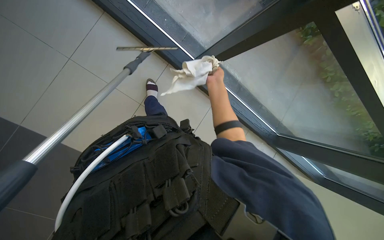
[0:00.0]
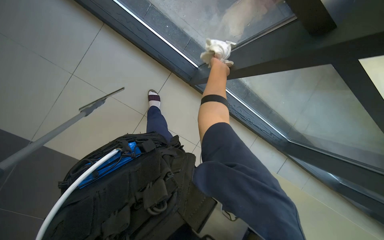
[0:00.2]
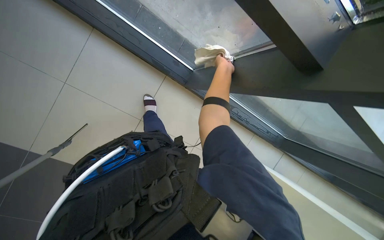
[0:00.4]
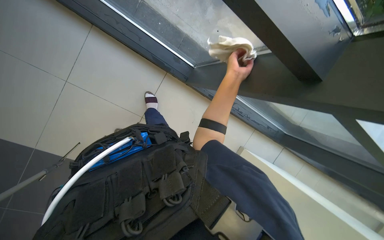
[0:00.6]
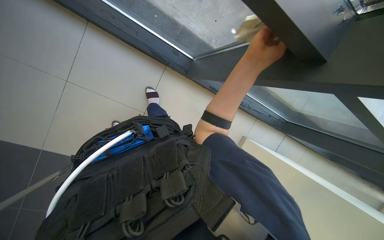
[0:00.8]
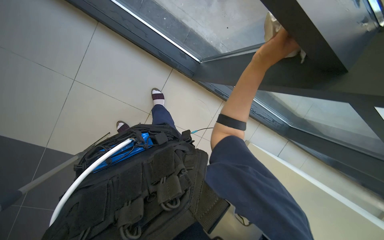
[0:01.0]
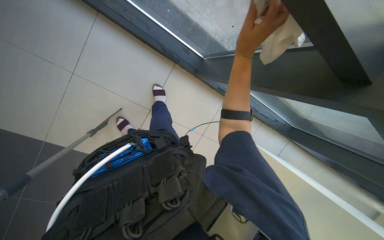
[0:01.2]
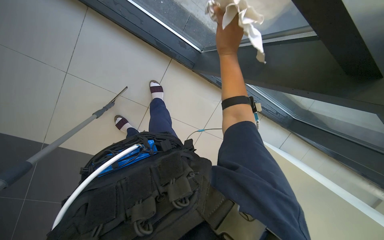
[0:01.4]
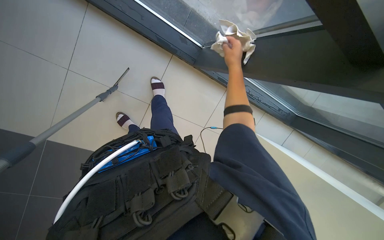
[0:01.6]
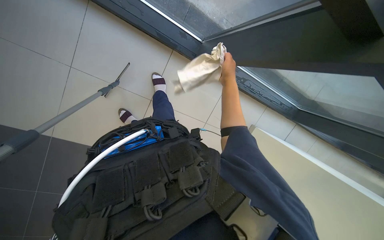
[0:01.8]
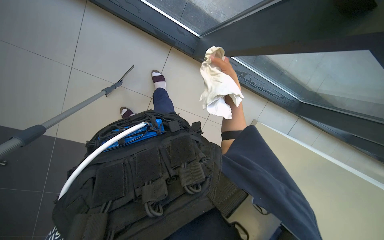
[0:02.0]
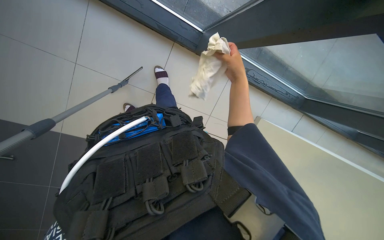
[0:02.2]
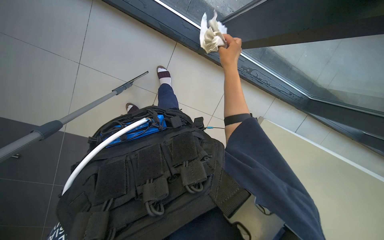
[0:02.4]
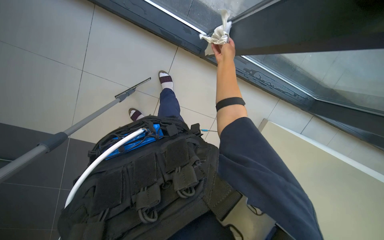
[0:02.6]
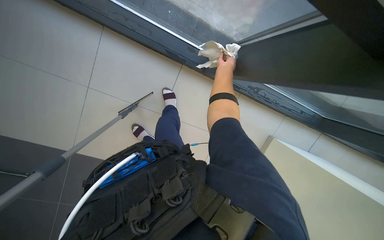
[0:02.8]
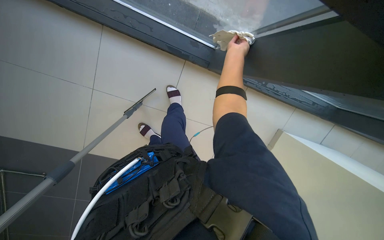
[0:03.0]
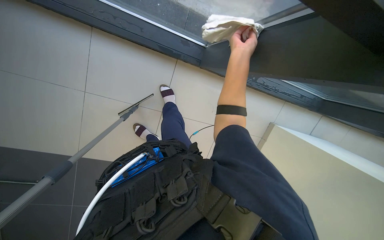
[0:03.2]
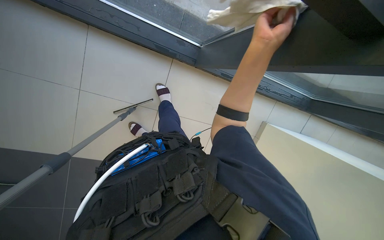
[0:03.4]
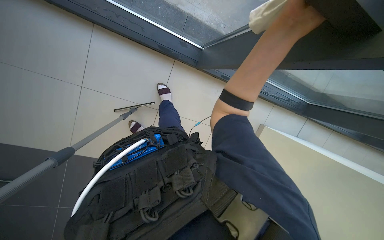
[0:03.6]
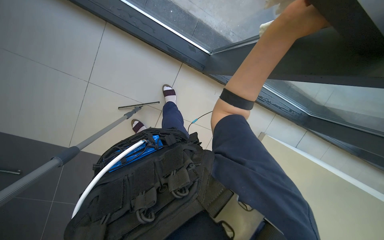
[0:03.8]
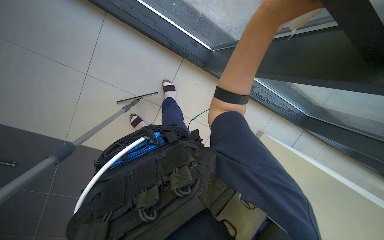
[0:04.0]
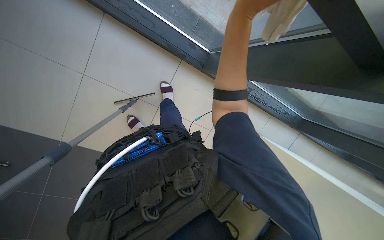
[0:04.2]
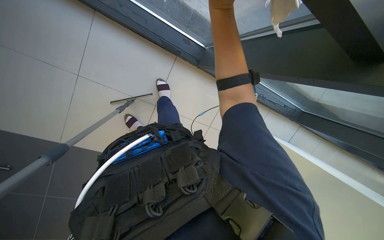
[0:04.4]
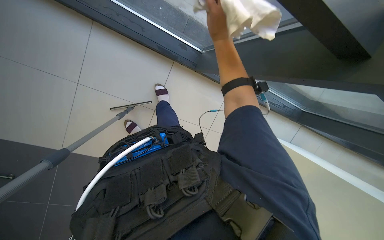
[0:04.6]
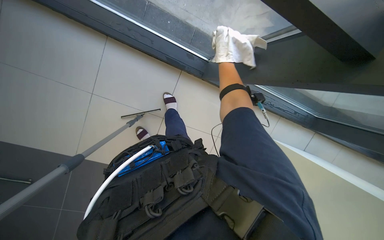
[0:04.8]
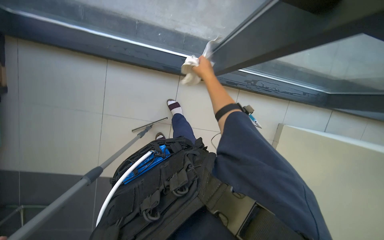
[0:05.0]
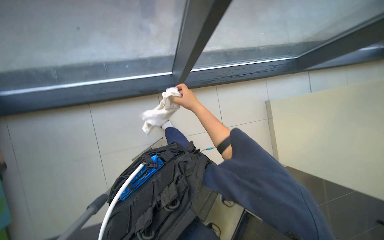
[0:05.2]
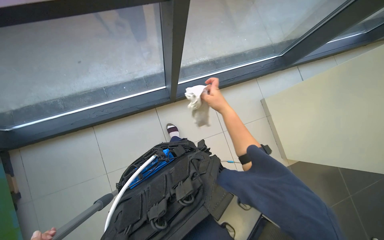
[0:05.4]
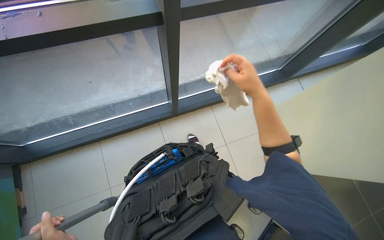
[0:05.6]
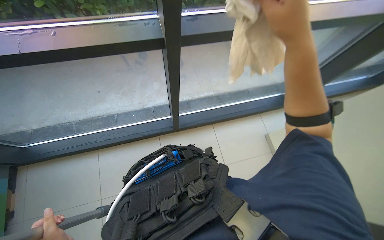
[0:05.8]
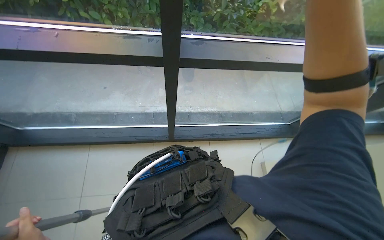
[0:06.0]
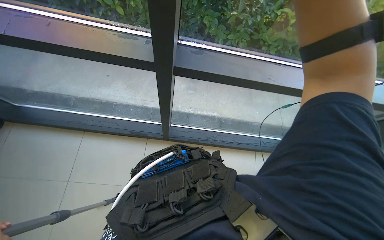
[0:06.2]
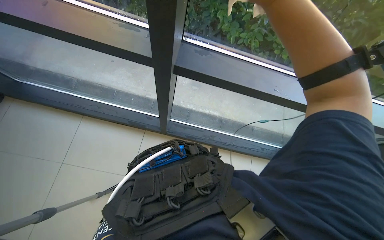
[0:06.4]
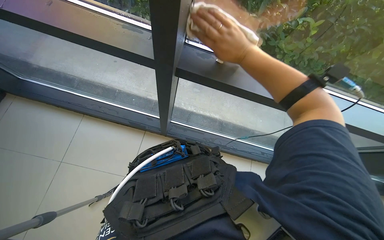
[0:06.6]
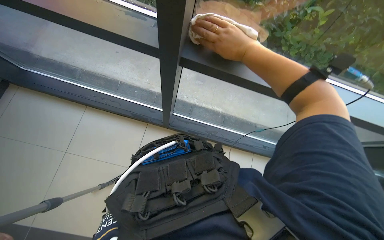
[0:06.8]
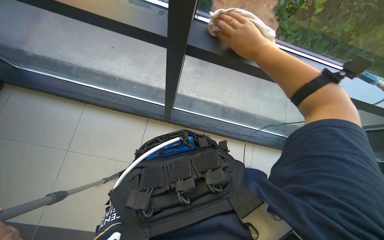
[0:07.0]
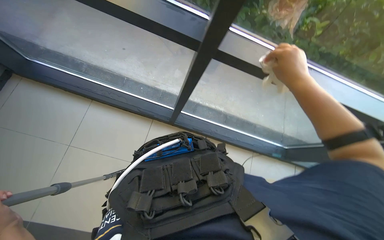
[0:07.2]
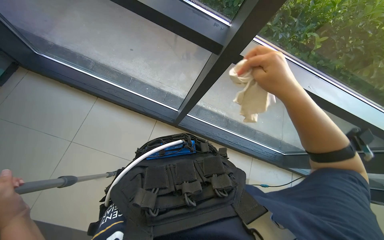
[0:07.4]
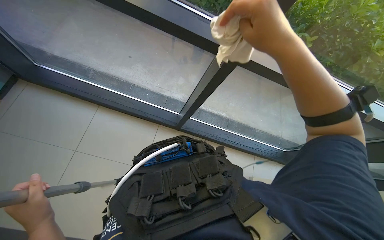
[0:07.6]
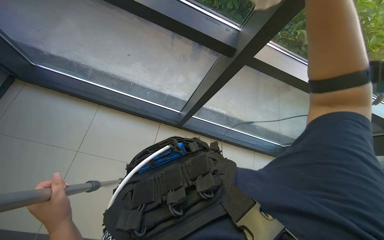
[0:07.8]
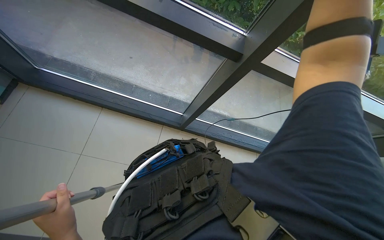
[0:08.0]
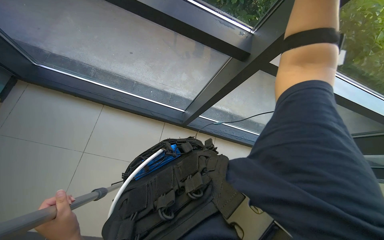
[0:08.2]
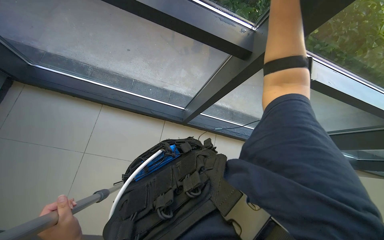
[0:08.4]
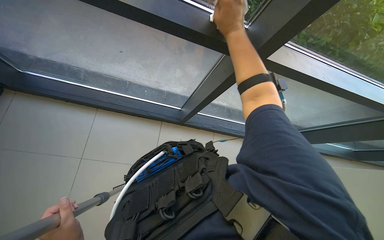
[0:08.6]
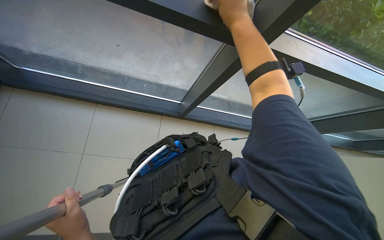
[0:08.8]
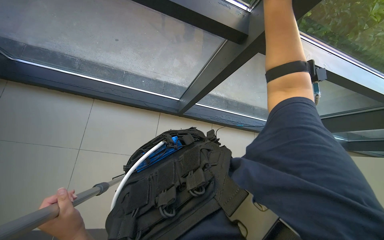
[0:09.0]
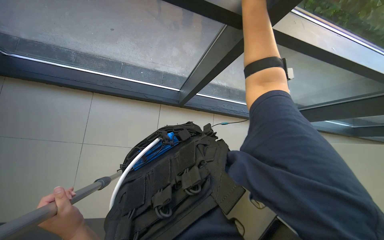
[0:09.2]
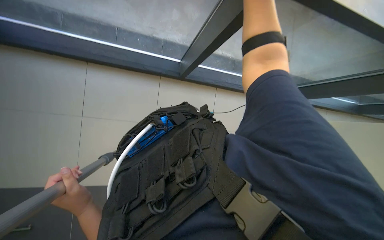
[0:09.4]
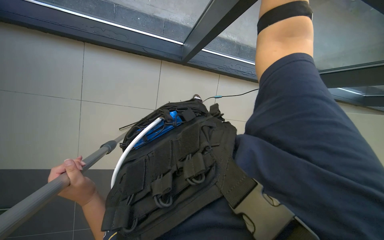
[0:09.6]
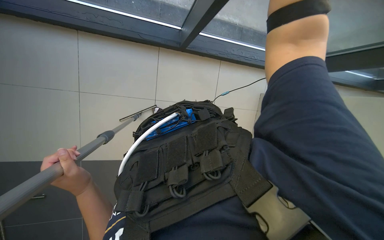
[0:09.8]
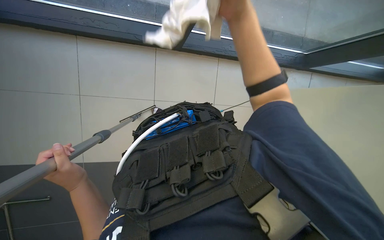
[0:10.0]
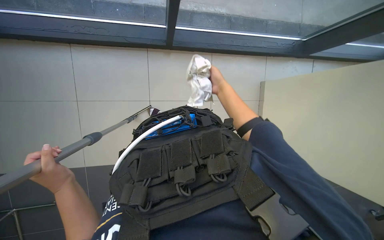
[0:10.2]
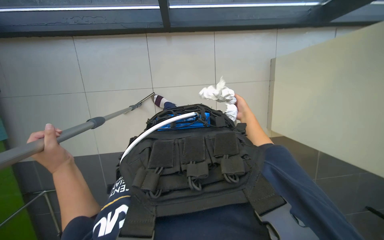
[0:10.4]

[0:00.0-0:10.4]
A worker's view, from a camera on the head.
Job: cleaning windows.
The whole recording: Cleaning glass panels and frames. The worker cleans the glass panels and frames using a squeegee and a cloth on a pole.
0:00.0 to 0:01.4: The right hand is displaced up the picture by approximately 15 cm, and travels farther from the camera and back again, some 10 cm each way.
0:01.4 to 0:03.0: The right hand moves farther from the camera and up the picture, approximately 25 cm.
0:03.0 to 0:04.4: The right hand is displaced nearer to the camera and to the left by about 25 cm.
0:04.4 to 0:06.0: The view tips upward by approximately 30 degrees.
0:06.0 to 0:07.4: The right hand travels farther from the camera by some 10 cm.
0:09.0 to 0:10.4: The view tips downward by about 25 degrees. The left hand goes roughly 10 cm up the picture.

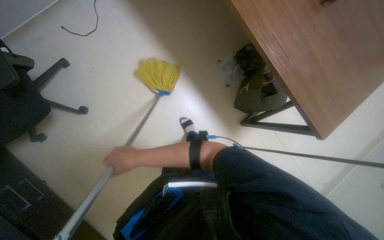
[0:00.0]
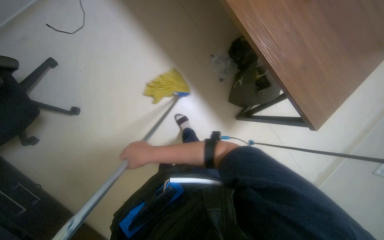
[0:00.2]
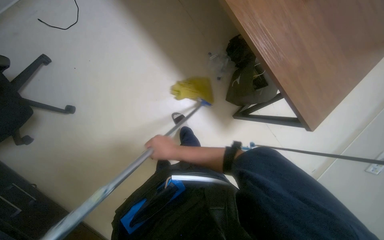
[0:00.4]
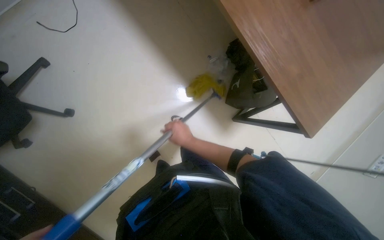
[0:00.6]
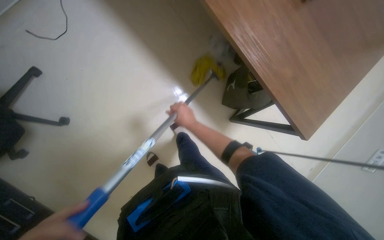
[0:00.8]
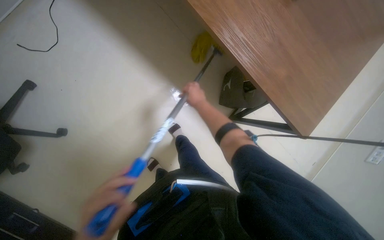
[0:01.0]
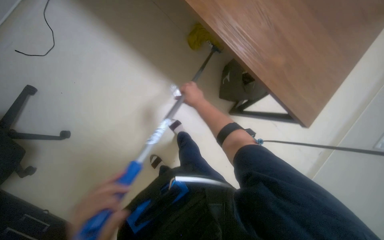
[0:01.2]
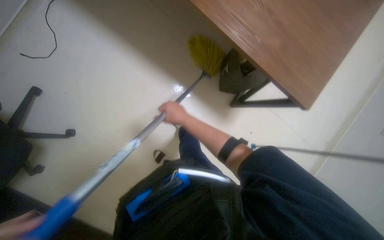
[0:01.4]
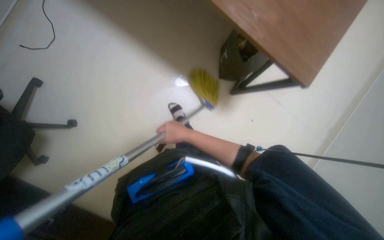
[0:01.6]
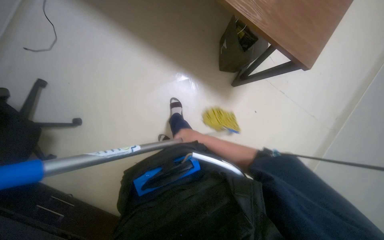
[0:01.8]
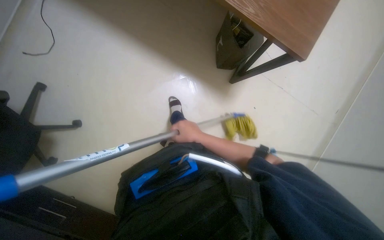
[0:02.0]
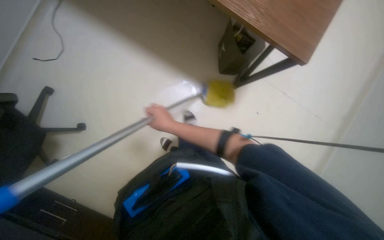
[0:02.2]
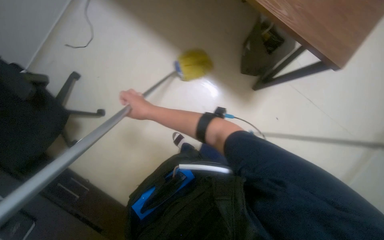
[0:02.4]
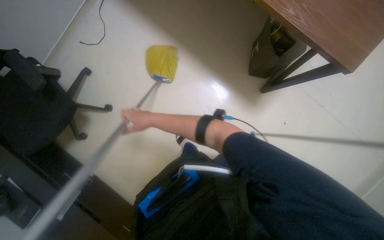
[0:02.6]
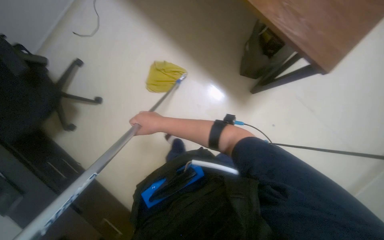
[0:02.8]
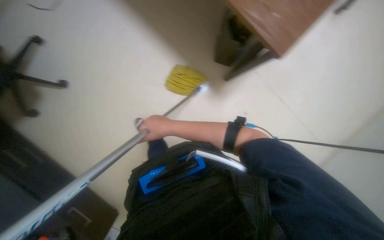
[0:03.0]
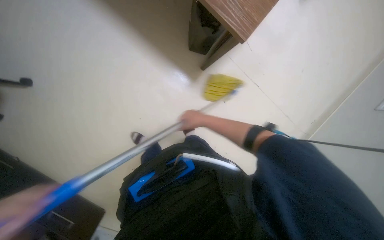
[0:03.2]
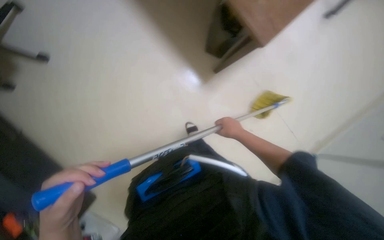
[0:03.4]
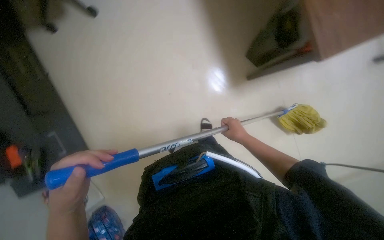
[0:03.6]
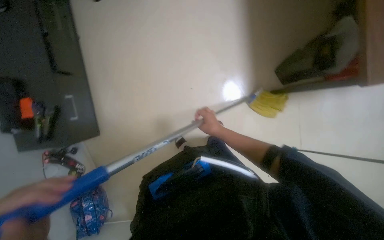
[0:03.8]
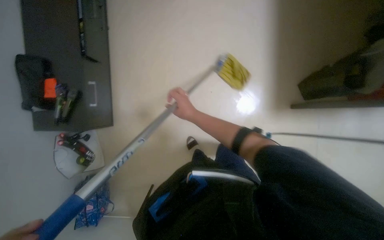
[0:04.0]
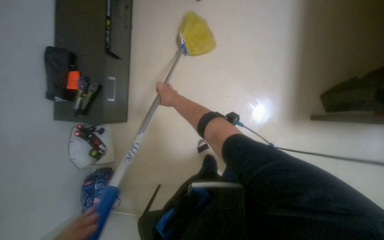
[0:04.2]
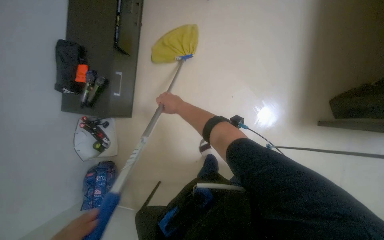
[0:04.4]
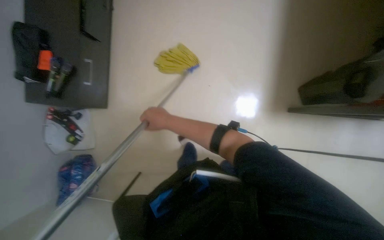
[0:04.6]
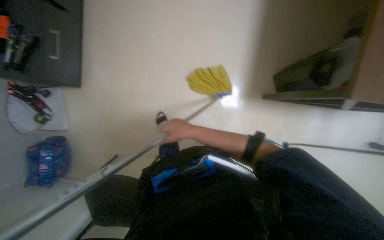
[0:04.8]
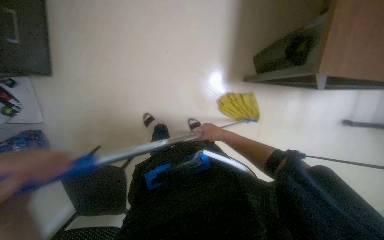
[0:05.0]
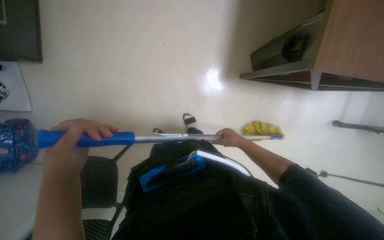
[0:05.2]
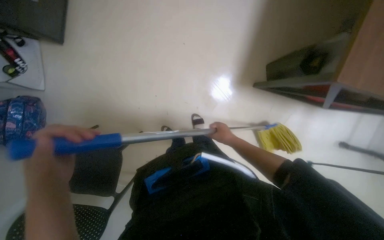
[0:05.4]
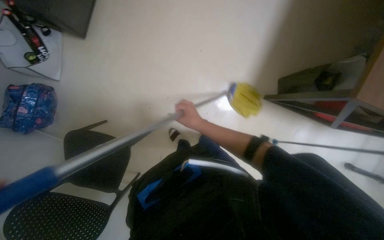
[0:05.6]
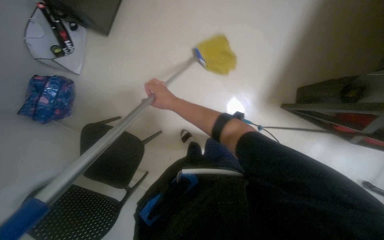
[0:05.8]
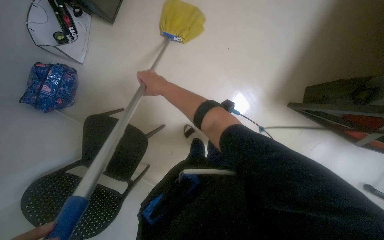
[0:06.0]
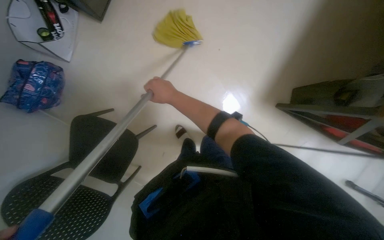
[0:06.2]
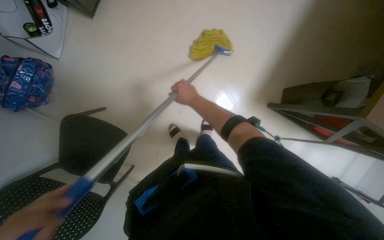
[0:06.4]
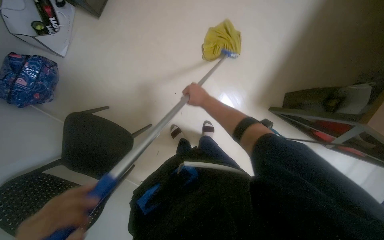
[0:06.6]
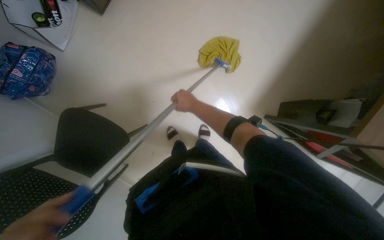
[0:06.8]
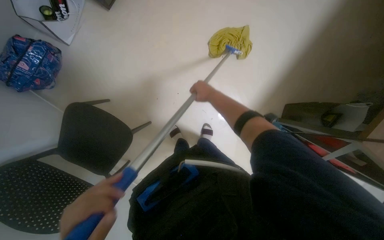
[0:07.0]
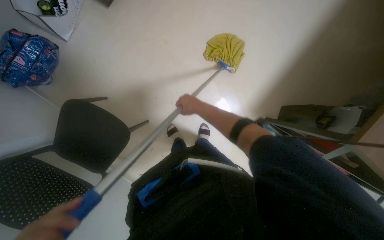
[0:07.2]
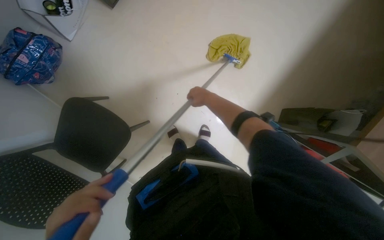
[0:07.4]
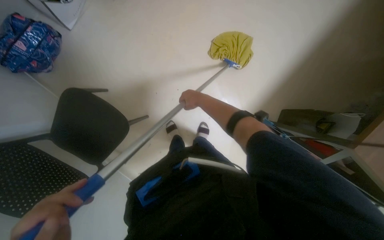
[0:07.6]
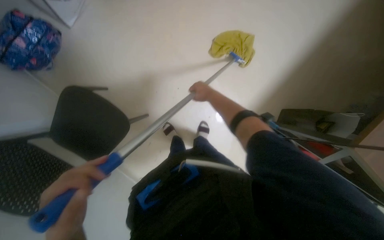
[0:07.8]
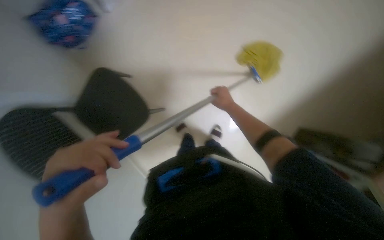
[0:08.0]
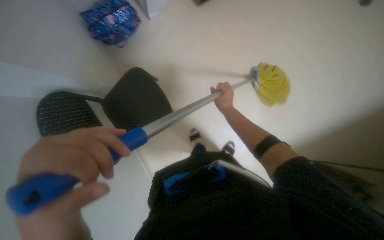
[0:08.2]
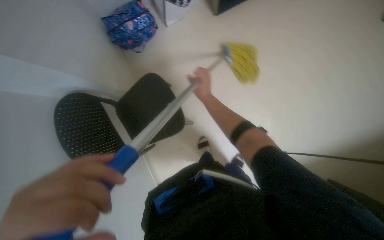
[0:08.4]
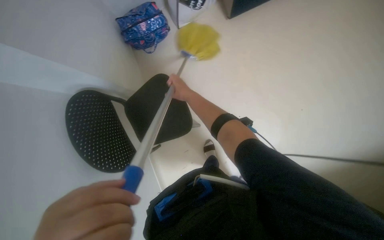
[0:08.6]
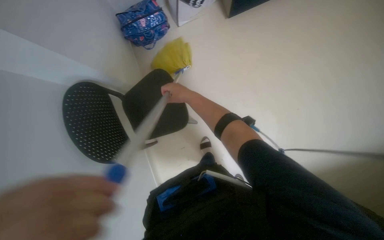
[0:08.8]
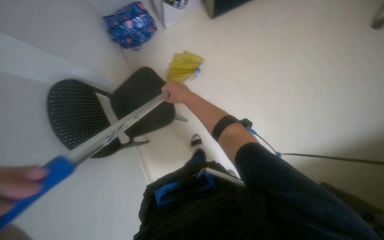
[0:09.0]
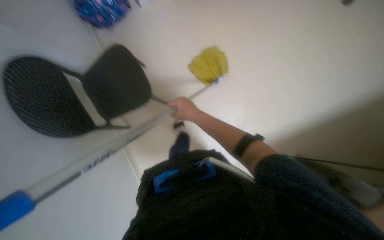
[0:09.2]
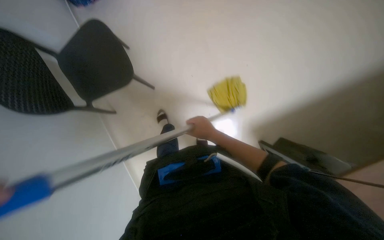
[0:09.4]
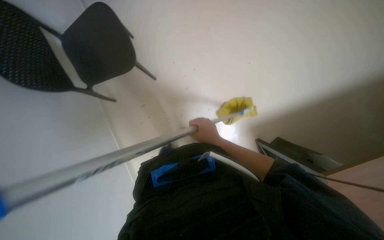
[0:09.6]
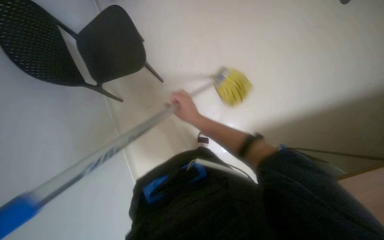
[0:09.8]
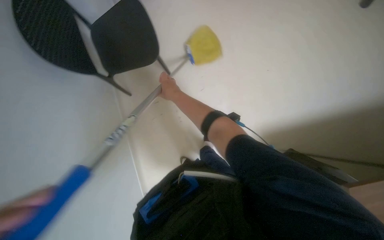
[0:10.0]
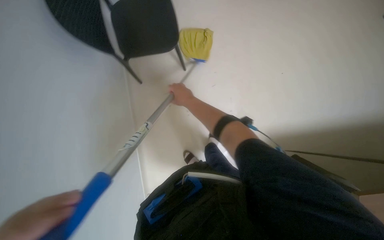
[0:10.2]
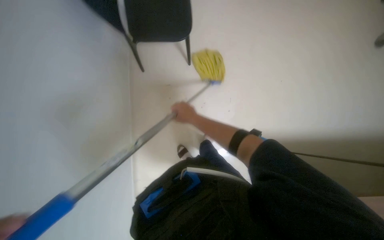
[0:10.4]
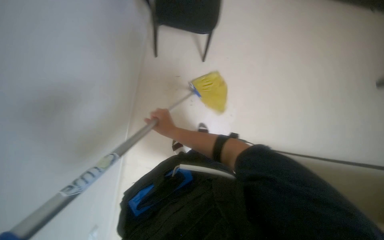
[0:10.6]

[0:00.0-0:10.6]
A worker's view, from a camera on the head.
Job: mopping floor.
The whole recording: Mopping the floor. The worker mops the floor with a yellow mop.
0:00.0 to 0:01.6: The right hand goes about 25 cm to the right.
0:01.6 to 0:03.0: The right hand goes to the left and returns, some 15 cm each way.
0:03.0 to 0:04.6: The right hand moves some 30 cm to the right and comes back.
0:04.6 to 0:06.0: The right hand reaches approximately 50 cm to the right, then returns.
0:06.0 to 0:07.6: The right hand heads to the right and farther from the camera, covering some 15 cm.
0:07.6 to 0:09.0: The wearer looks about 35 degrees further to the left.
0:09.0 to 0:10.6: The right hand swings up and down the picture, about 15 cm each way, with 2 reversals.
